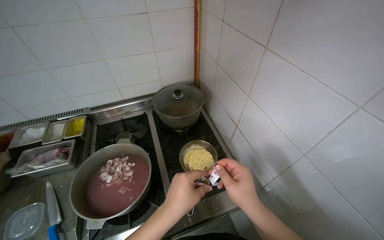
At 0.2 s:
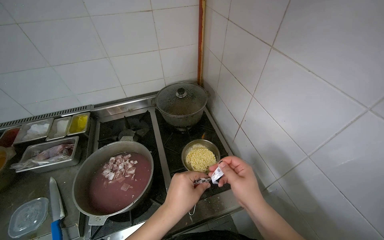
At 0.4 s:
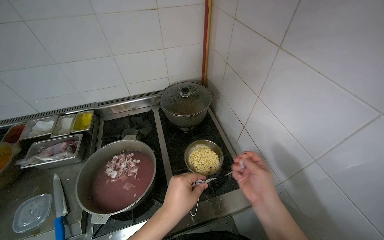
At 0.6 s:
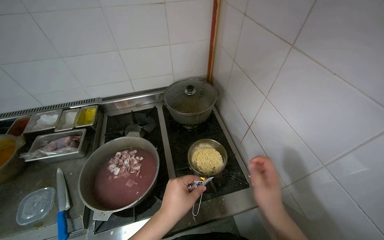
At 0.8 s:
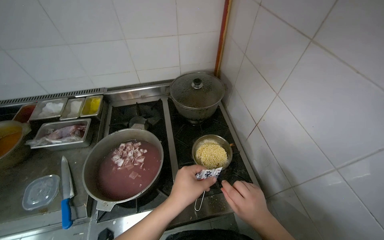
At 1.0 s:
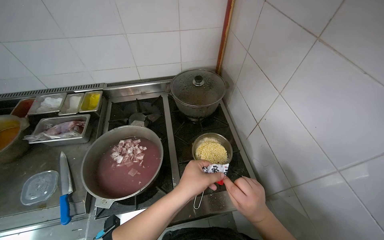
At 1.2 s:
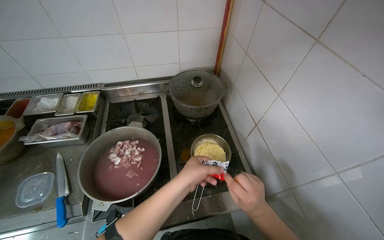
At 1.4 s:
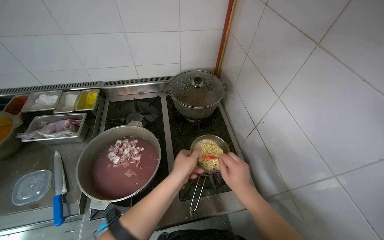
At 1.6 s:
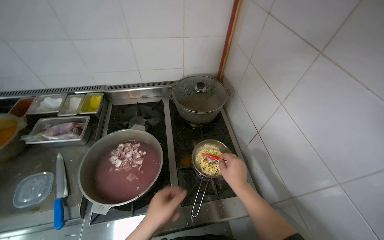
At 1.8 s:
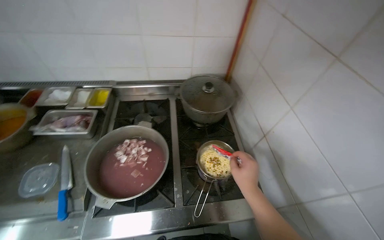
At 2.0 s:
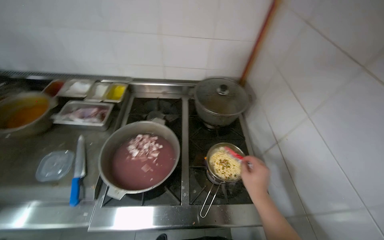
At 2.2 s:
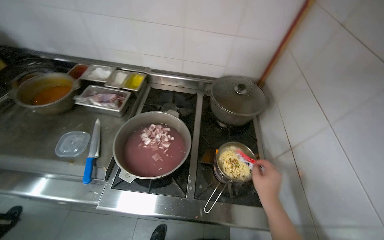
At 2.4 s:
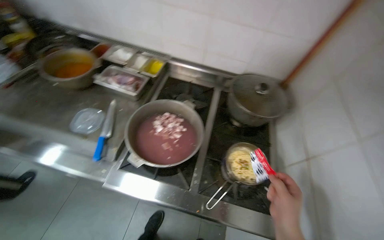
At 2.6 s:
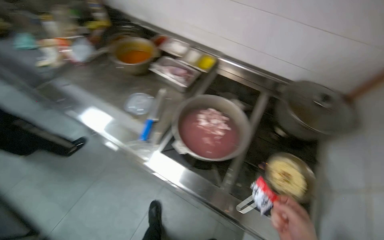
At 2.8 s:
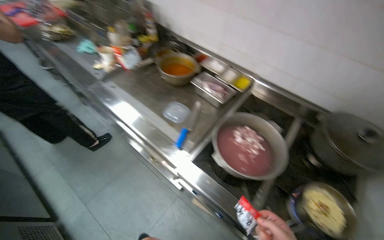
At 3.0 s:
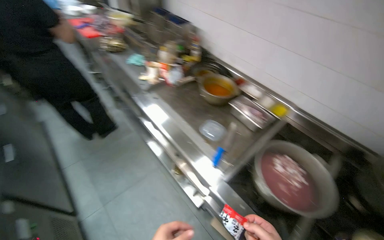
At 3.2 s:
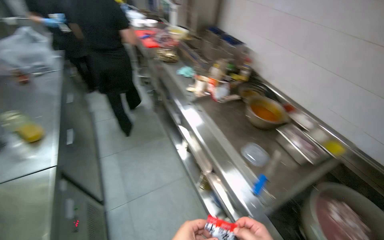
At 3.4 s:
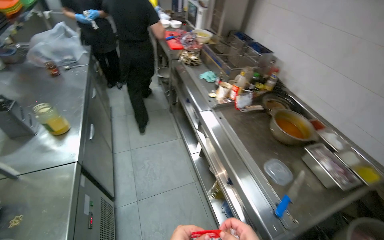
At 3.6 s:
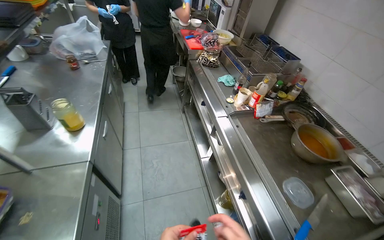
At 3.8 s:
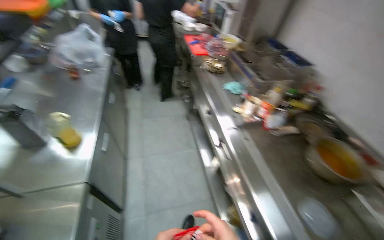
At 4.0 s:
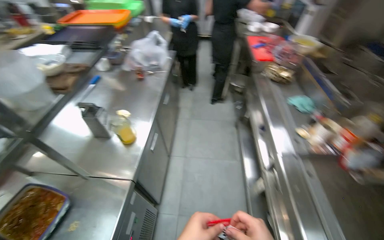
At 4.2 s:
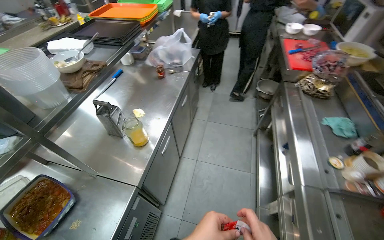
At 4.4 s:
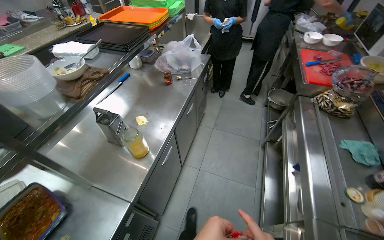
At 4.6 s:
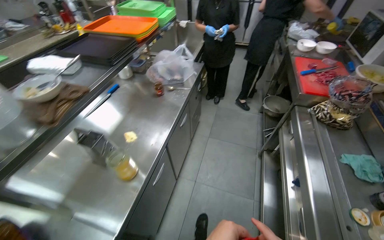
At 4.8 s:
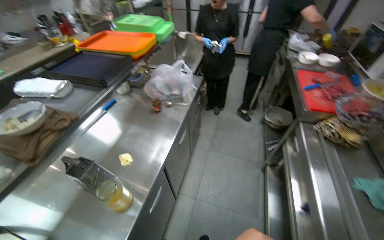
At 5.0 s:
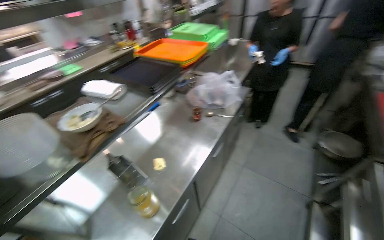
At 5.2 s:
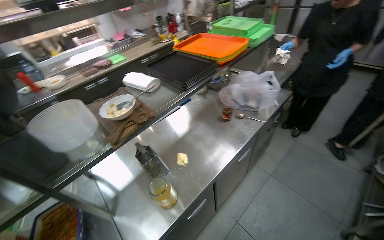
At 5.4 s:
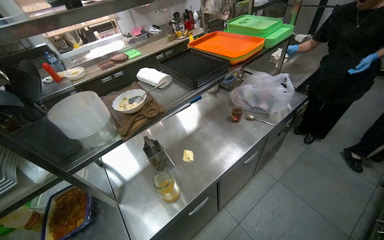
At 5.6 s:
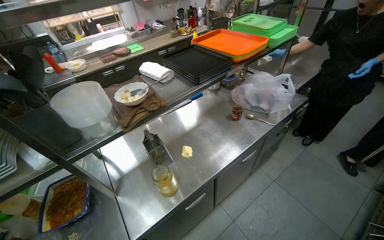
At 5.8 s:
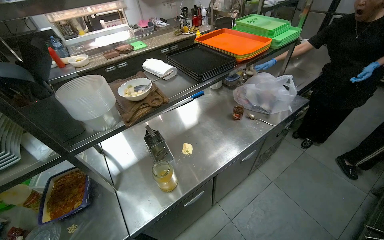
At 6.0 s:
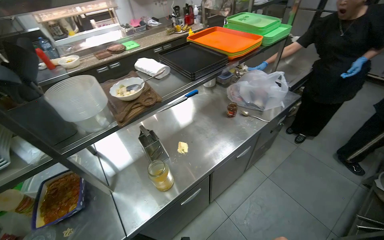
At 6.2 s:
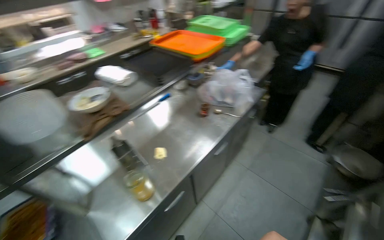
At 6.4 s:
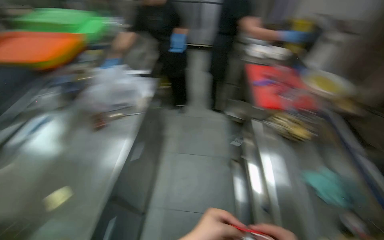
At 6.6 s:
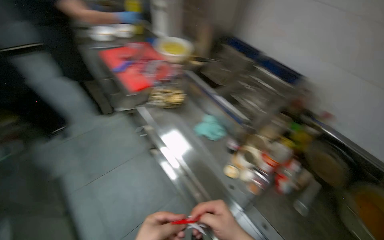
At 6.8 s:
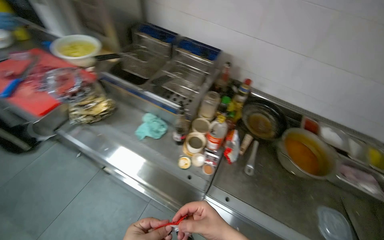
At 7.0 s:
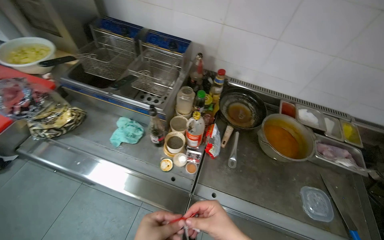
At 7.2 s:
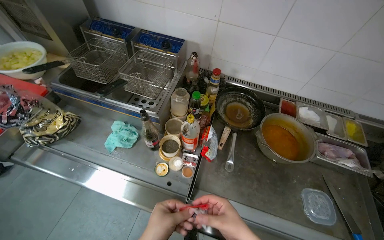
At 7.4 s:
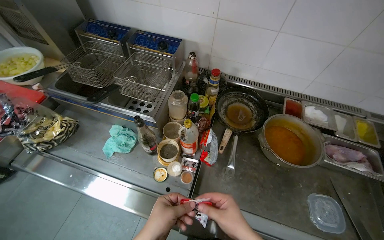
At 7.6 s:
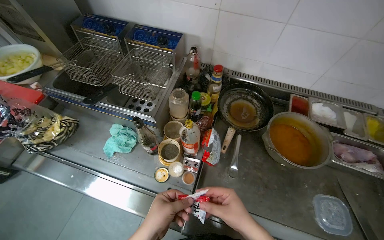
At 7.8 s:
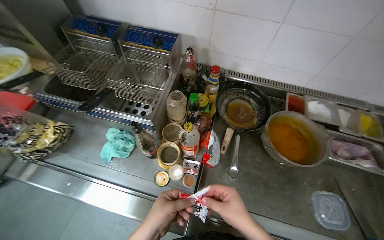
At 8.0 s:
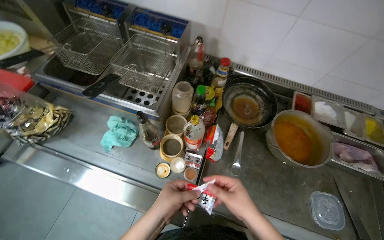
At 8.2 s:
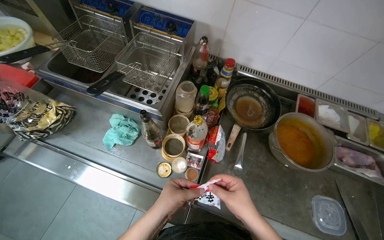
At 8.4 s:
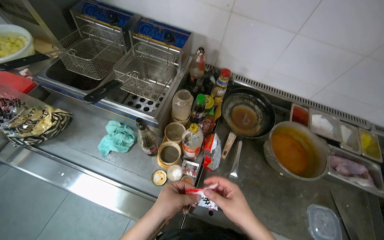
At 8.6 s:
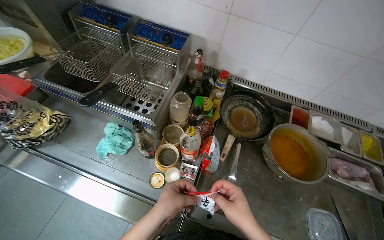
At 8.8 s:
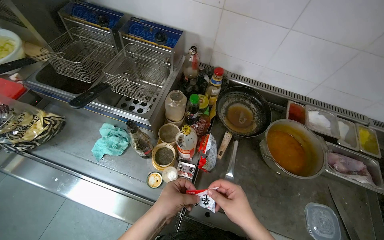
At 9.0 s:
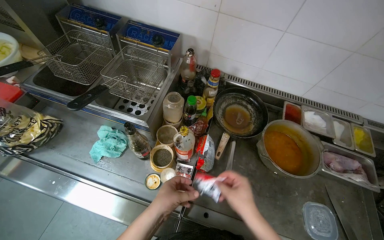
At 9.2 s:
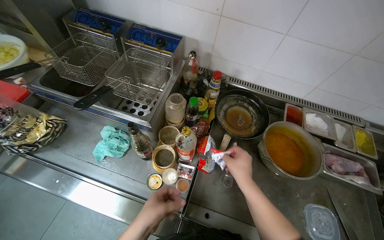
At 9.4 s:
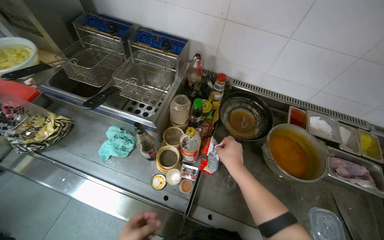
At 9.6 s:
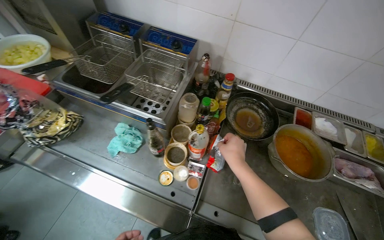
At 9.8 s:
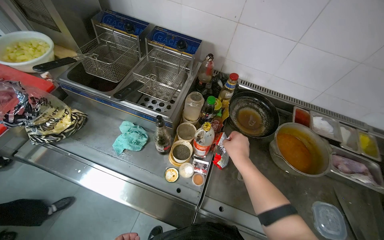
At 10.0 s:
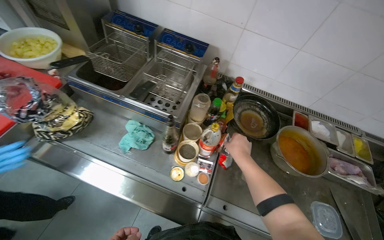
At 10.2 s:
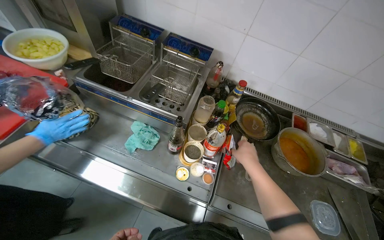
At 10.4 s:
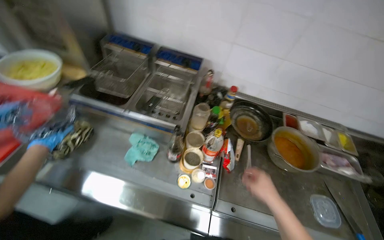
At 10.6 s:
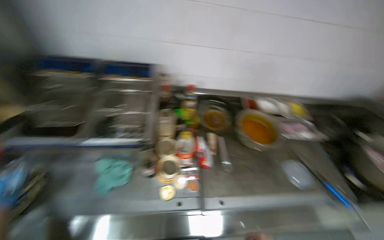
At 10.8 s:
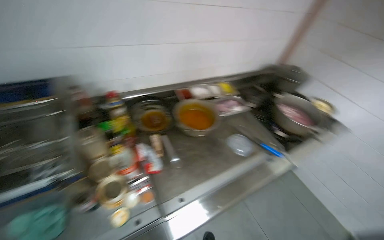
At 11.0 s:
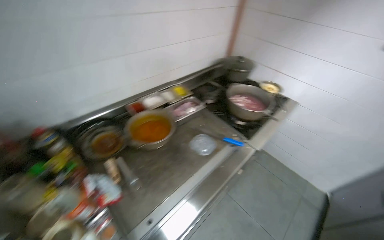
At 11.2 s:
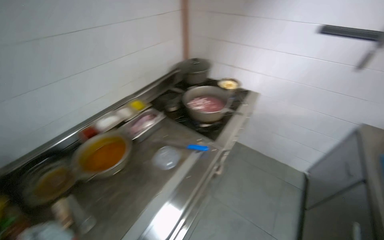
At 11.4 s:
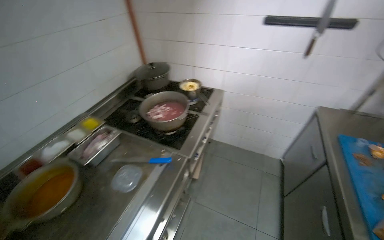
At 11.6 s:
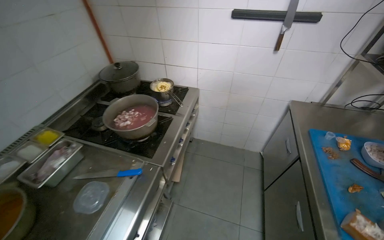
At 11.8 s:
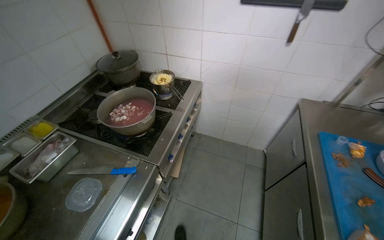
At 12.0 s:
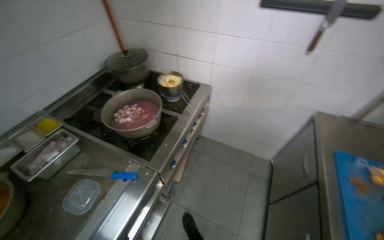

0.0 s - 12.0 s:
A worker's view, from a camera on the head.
Job: cooking food.
The whole recording: Preparing instant noodles. The worker opens instant noodle packets, adds noodles and seasoning to a pot, and stirs them on the stove.
0.0 s - 1.6 s: The left hand heads to the left, covering roughly 10 cm, while the right hand moves farther from the camera, approximately 15 cm.
1.6 s - 3.0 s: The camera is carried some 40 cm. The head turns to the left by roughly 60 degrees.
3.0 s - 4.4 s: The wearer moves about 70 cm. The head turns to the left by approximately 60 degrees.
4.4 s - 6.0 s: The head turns to the left by some 35 degrees.
6.0 s - 7.6 s: The camera is carried approximately 60 cm. The head turns to the right by roughly 125 degrees. The view tips downward by approximately 20 degrees.
7.6 s - 9.0 s: The hands are busy where they are.
9.0 s - 10.4 s: The right hand goes farther from the camera and returns, roughly 5 cm each way.
10.4 s - 12.0 s: The head travels approximately 90 cm. The wearer looks approximately 80 degrees further to the right.

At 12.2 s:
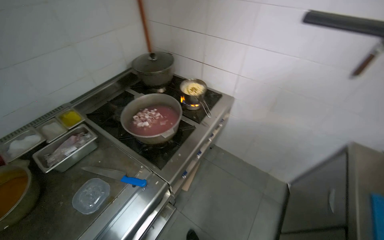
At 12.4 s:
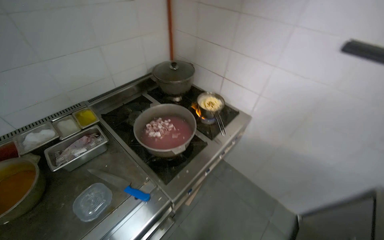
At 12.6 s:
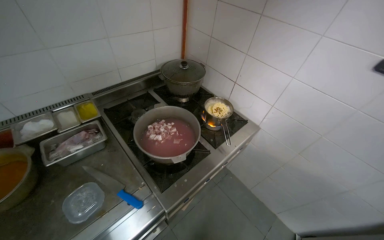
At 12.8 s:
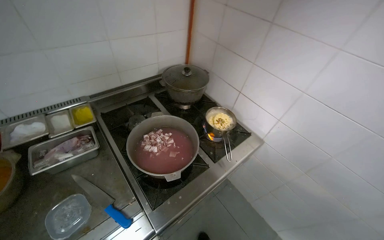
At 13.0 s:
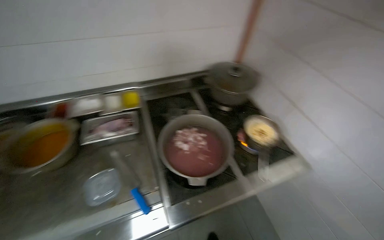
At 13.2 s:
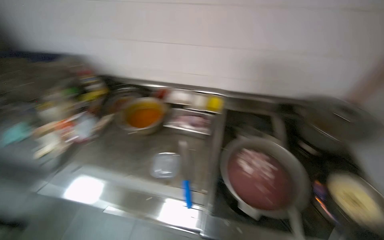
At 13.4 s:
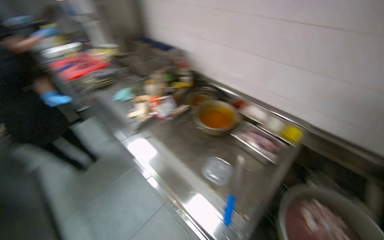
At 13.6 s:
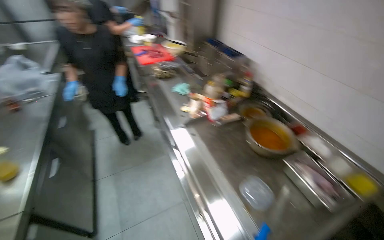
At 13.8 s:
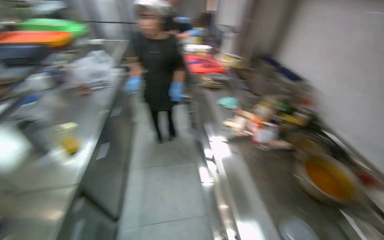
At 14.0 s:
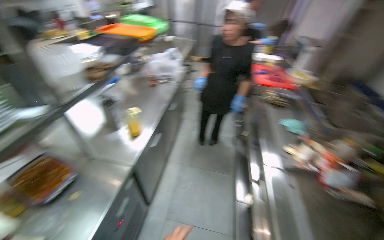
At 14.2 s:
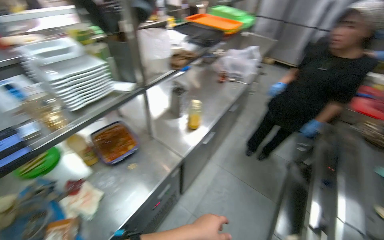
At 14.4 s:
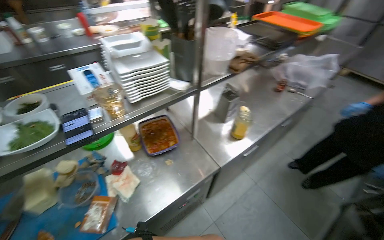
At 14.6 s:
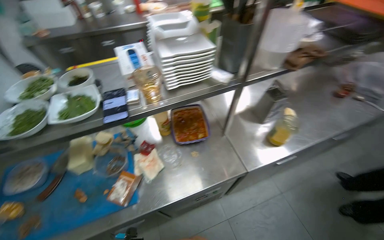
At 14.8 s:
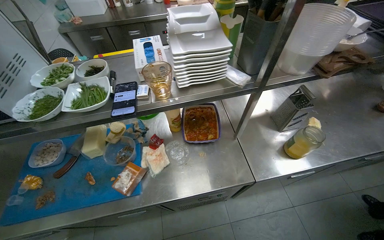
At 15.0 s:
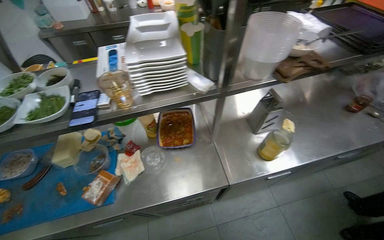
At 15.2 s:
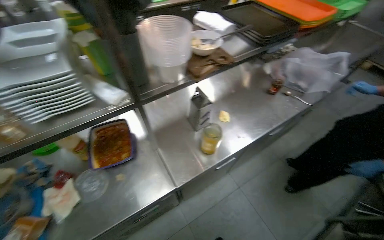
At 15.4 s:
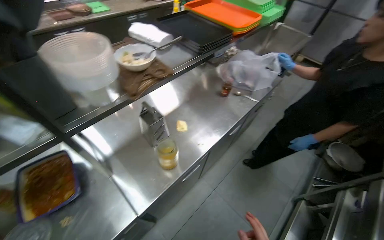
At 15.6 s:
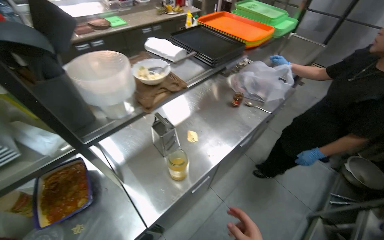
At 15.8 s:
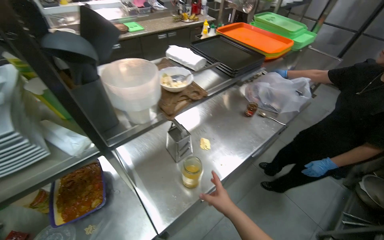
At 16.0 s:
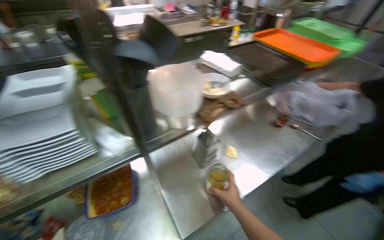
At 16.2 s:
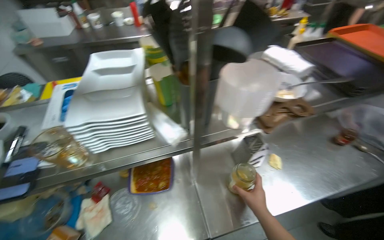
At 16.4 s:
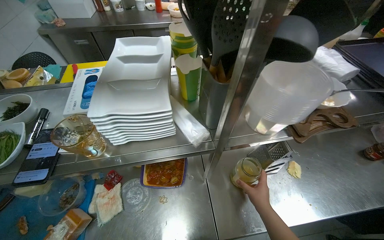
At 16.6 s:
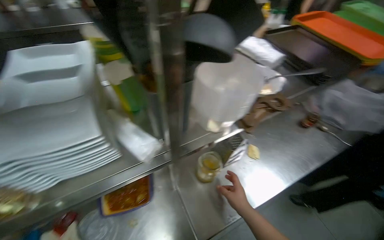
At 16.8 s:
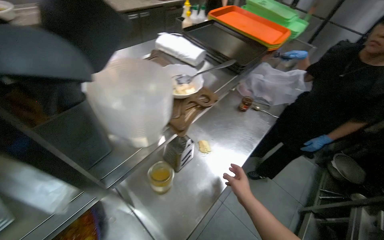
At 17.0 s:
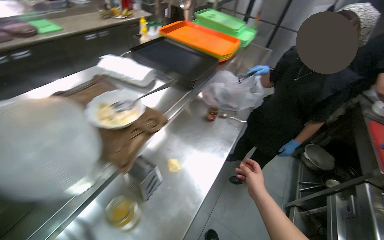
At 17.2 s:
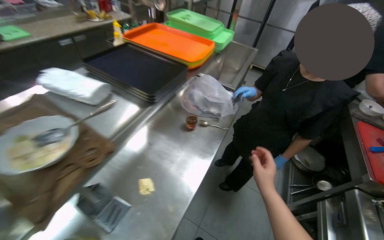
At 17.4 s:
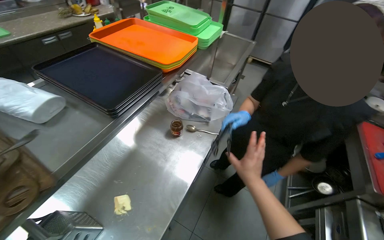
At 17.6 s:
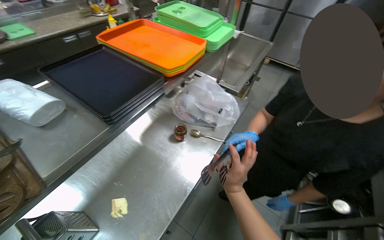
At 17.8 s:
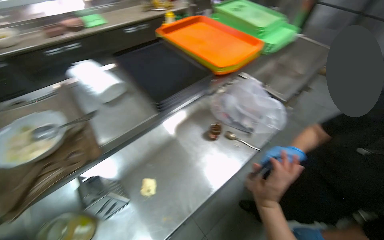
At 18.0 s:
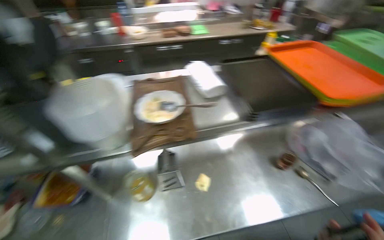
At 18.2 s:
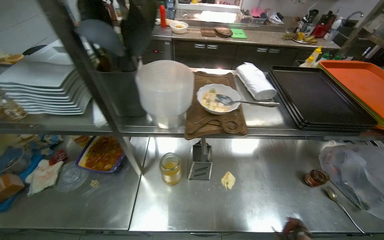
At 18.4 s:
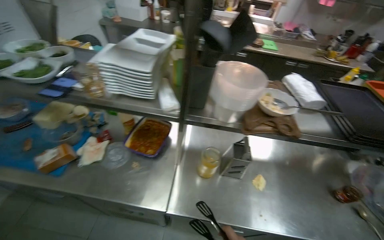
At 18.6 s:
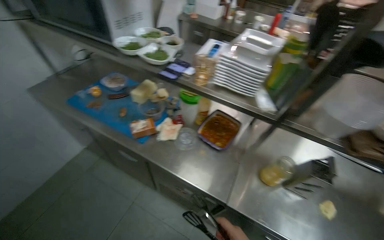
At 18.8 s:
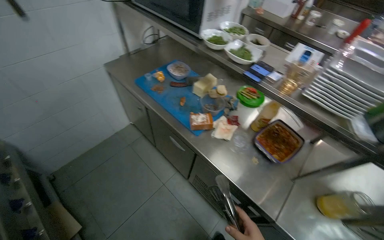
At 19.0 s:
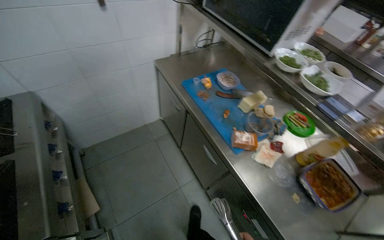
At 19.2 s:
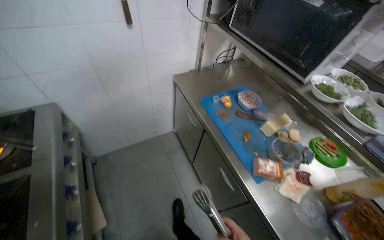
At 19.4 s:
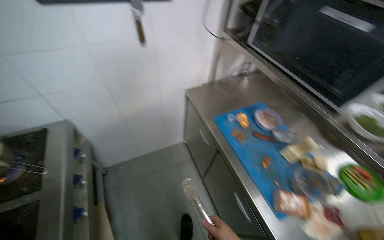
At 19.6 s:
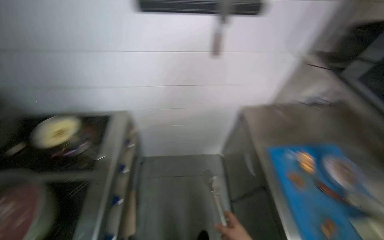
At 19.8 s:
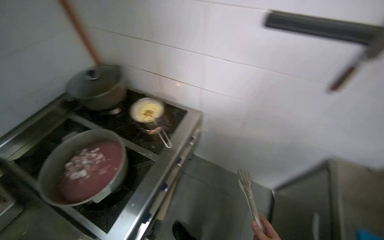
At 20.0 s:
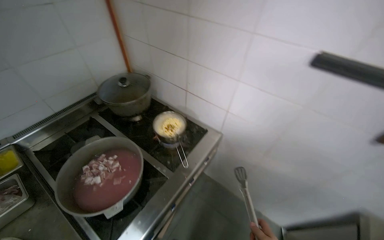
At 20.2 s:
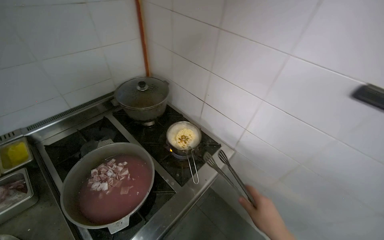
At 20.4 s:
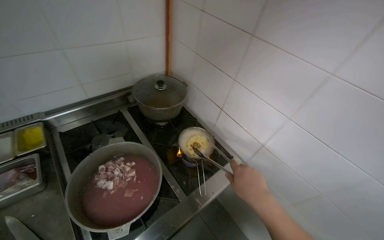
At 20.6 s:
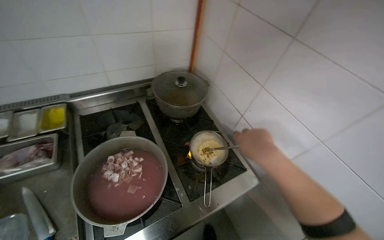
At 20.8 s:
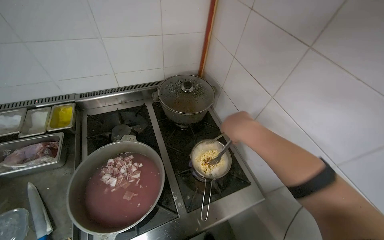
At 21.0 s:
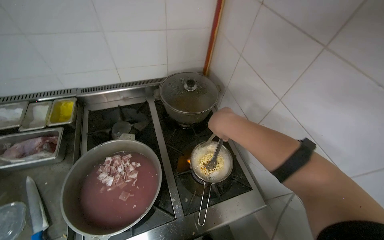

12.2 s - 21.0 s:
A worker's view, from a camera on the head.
Job: cooking food.
The whole recording: Preparing instant noodles. The worker opens instant noodle packets, adds noodles and seasoning to a pot, and stirs them on the stove.
12.2 s - 13.6 s: The wearer looks roughly 120 degrees further to the left.
13.6 s - 15.2 s: The camera is carried roughly 70 cm. The wearer's head swings roughly 85 degrees to the left.
16.6 s - 18.0 s: The head travels some 40 cm.
18.0 s - 19.6 s: The head travels approximately 1 m. The wearer's head swings some 95 degrees to the left.
19.6 s - 21.0 s: The head travels roughly 50 cm. The head turns to the left by some 75 degrees.
